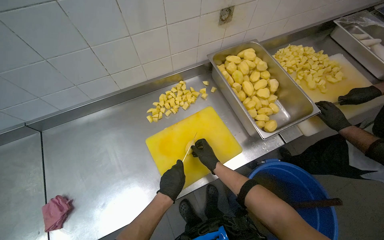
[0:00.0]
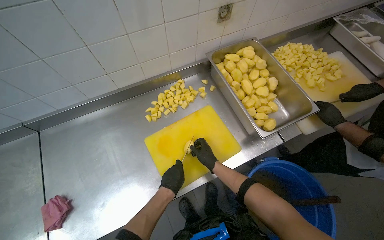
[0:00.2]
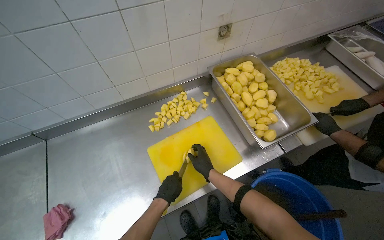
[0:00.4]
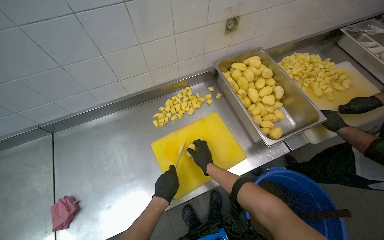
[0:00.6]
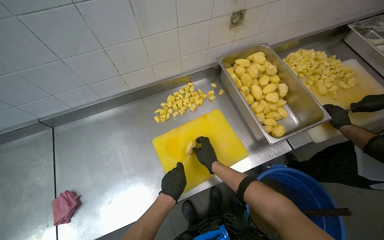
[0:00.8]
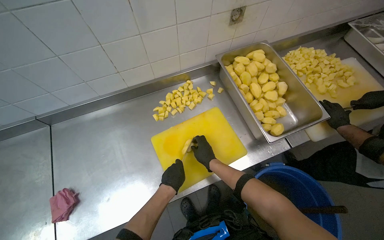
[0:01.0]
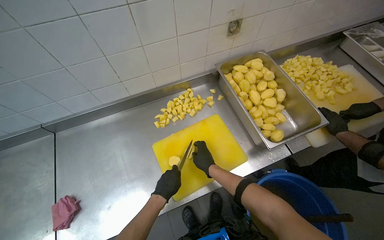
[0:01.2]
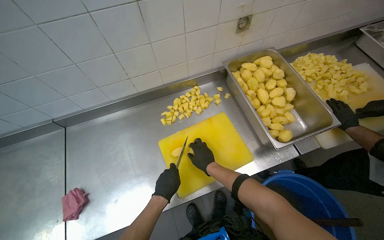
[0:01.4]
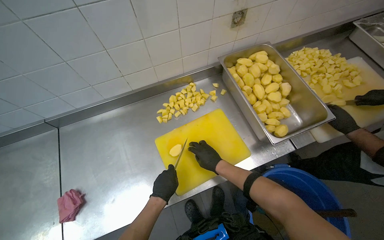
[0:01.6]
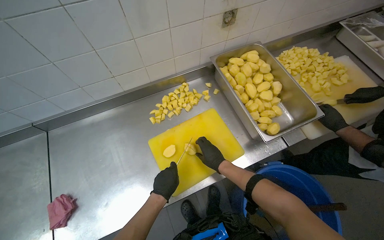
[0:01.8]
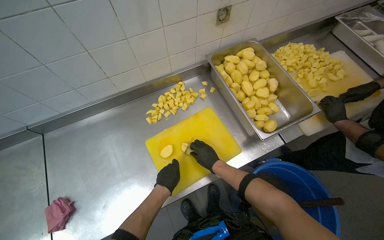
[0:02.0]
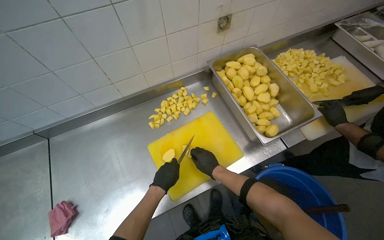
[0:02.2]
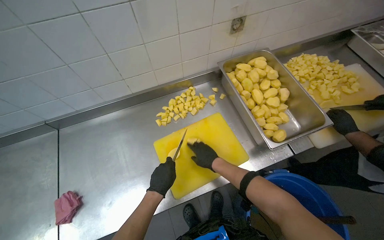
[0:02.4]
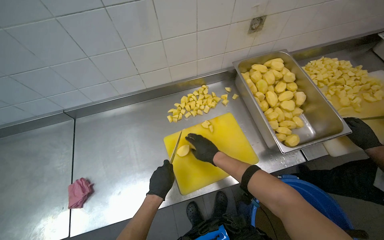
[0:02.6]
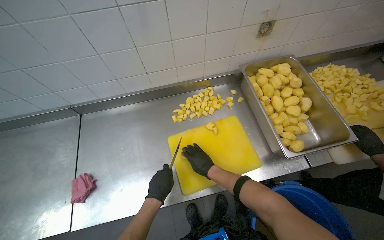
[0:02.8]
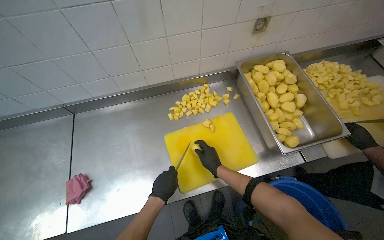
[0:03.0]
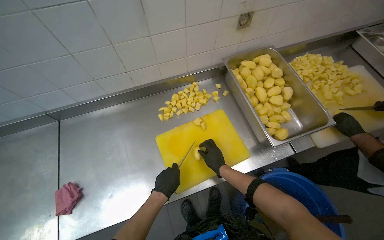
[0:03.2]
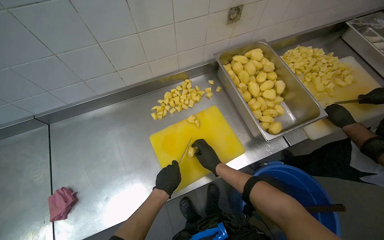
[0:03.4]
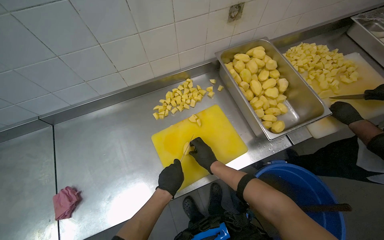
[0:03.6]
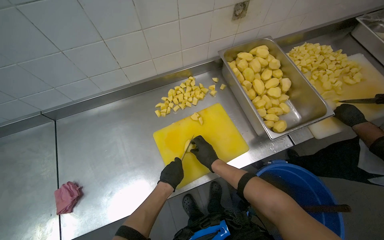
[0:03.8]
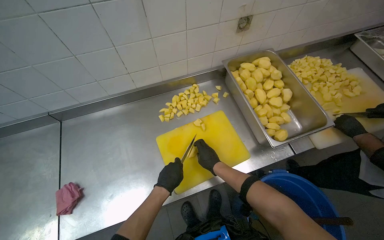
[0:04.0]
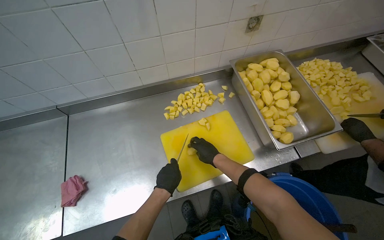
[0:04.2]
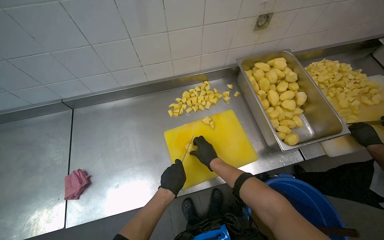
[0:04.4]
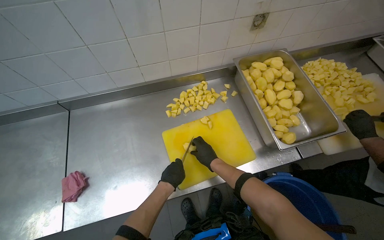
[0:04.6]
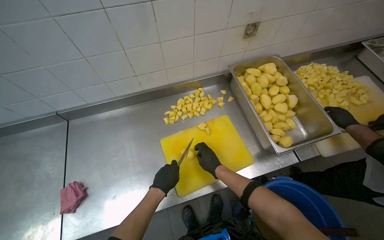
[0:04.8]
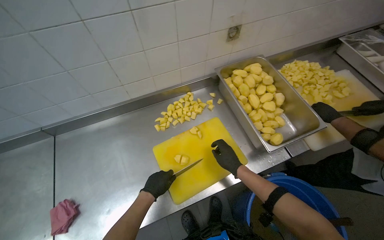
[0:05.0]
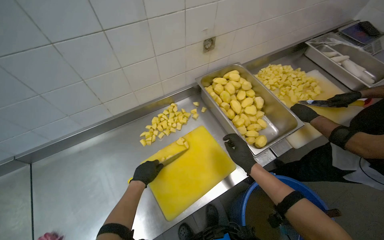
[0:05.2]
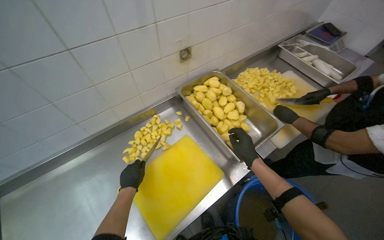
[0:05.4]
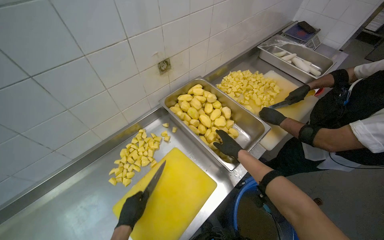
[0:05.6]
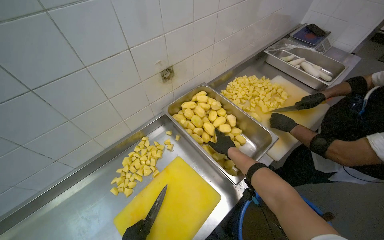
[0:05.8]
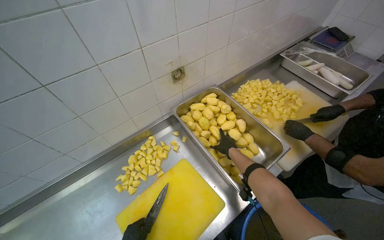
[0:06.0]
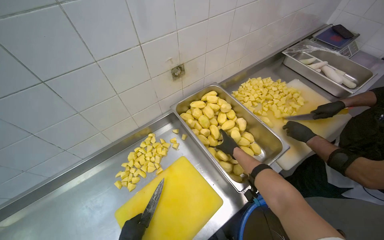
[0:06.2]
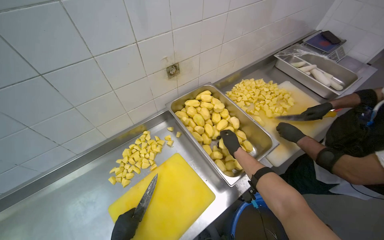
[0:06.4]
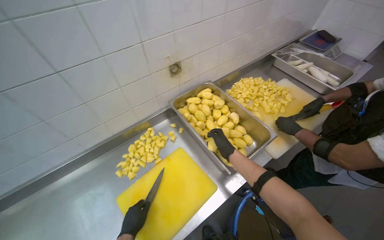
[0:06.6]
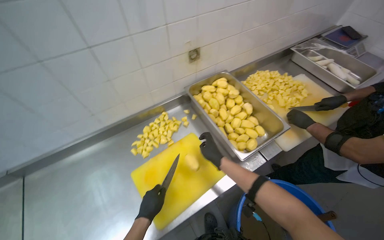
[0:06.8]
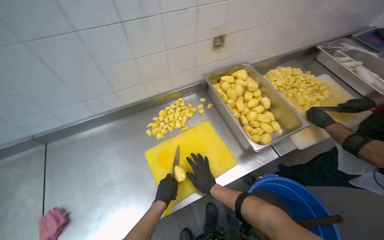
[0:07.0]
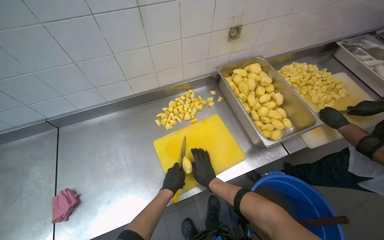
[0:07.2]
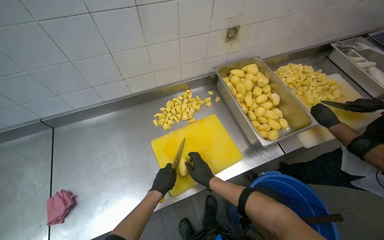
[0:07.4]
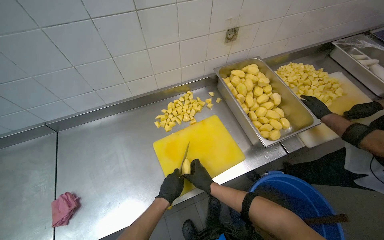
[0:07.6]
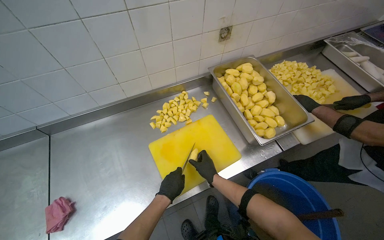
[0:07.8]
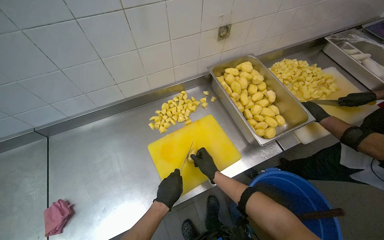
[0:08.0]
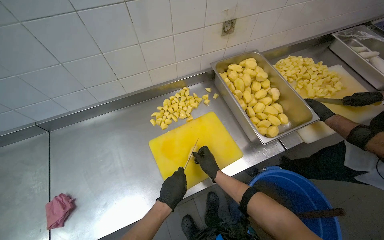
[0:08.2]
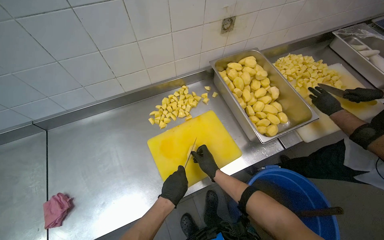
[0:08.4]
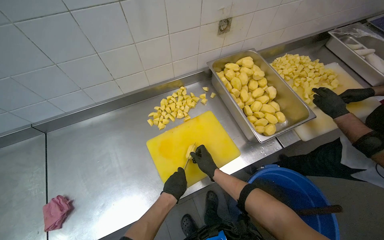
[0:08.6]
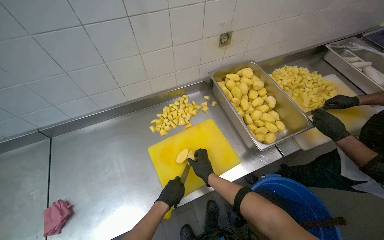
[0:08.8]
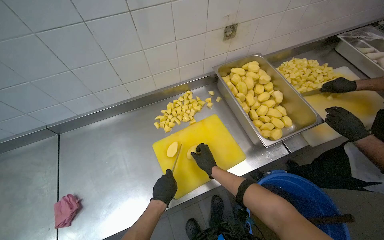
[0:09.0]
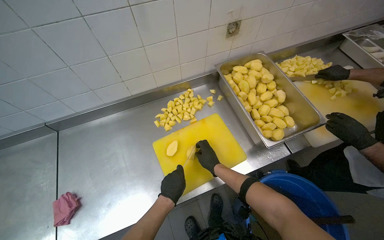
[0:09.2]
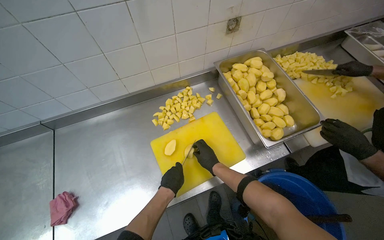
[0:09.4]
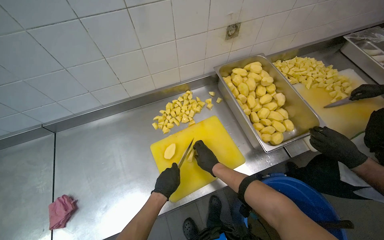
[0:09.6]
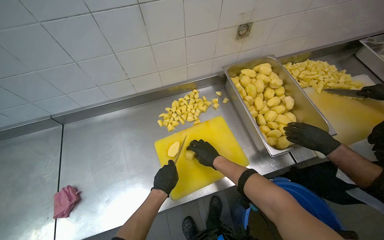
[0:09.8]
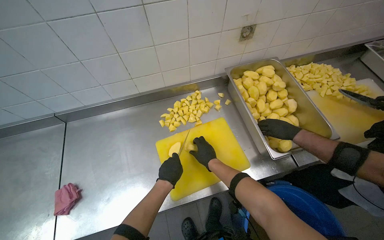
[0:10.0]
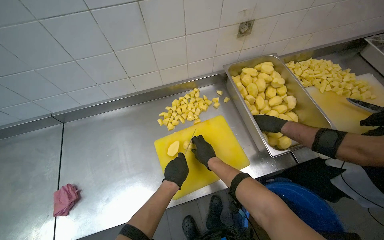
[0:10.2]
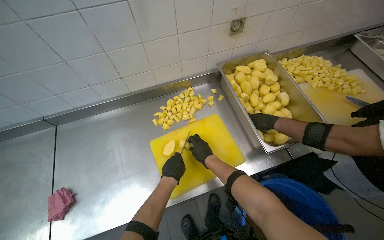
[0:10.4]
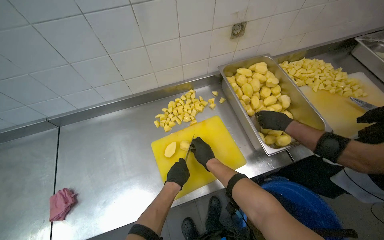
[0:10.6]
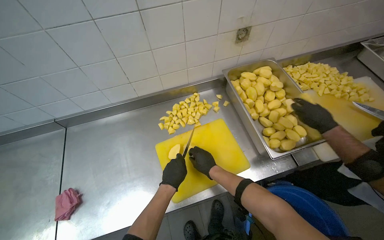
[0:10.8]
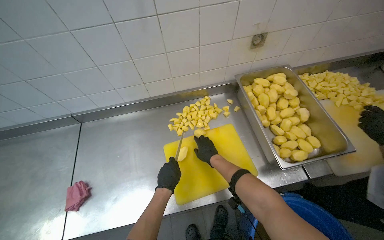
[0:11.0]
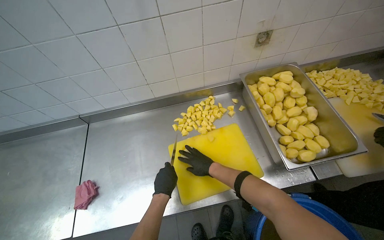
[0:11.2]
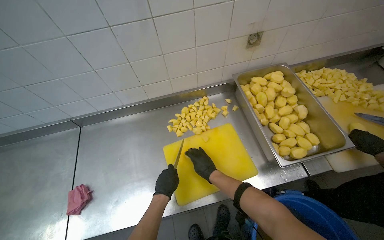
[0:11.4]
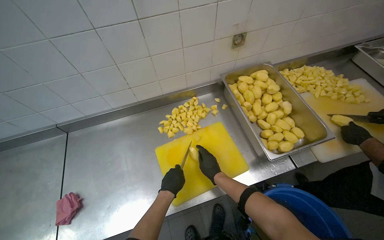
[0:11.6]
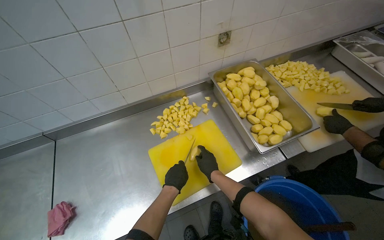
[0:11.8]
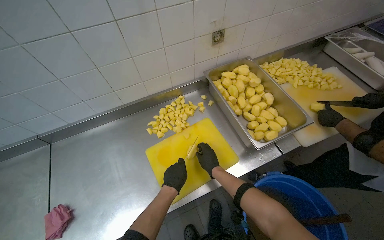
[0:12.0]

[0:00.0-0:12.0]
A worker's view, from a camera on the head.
Job: preparing food.
The whole recording: Cutting potatoes into pieces. The worker cuts peeled potatoes into small pieces on a yellow cutting board.
1.6 to 4.4 s: The hands make small movements and keep their place.
4.4 to 6.0 s: The right hand goes roughly 35 cm to the right and farther from the camera.
6.0 to 7.6 s: The right hand shifts some 40 cm down the picture, to the left and nearer to the camera.
7.6 to 9.0 s: The hands work in one place, with small movements.
9.0 to 12.0 s: The hands stay close to where they were, moving slightly.

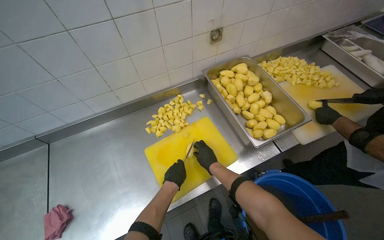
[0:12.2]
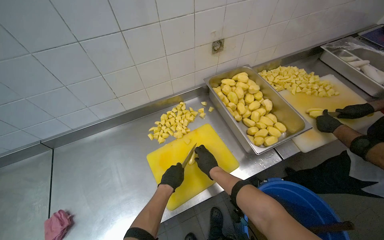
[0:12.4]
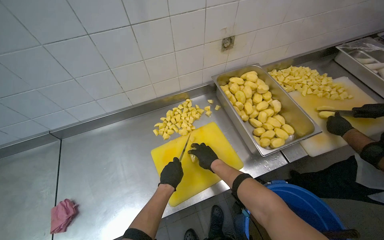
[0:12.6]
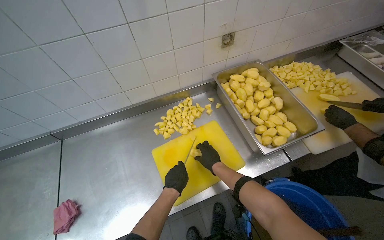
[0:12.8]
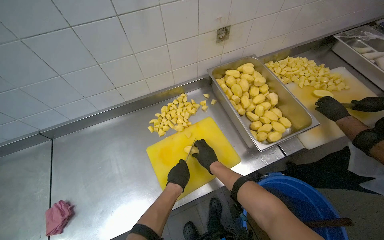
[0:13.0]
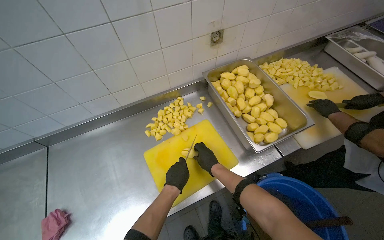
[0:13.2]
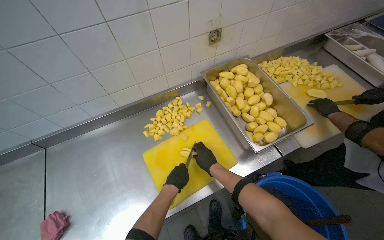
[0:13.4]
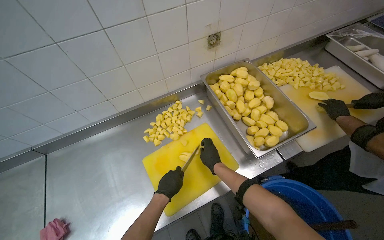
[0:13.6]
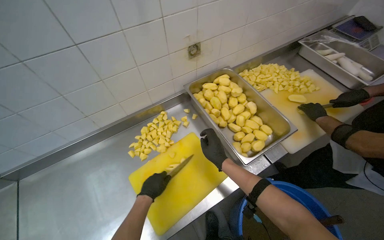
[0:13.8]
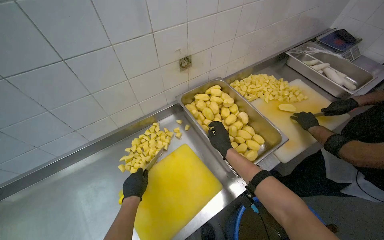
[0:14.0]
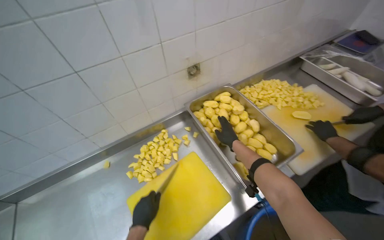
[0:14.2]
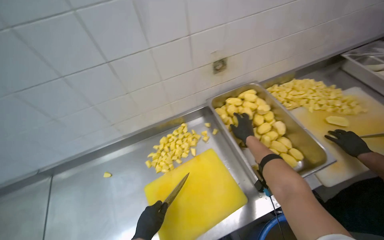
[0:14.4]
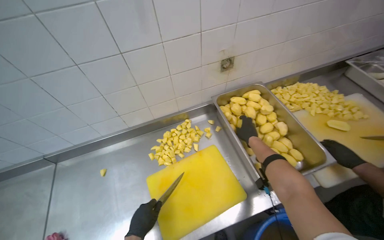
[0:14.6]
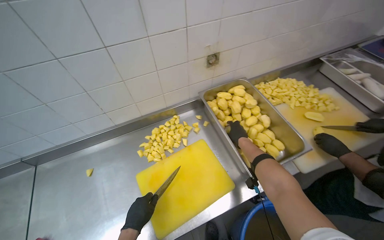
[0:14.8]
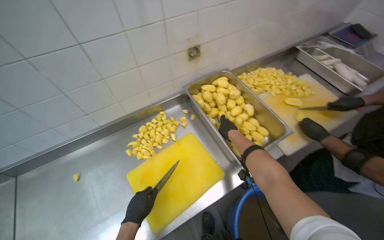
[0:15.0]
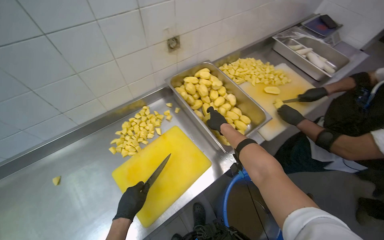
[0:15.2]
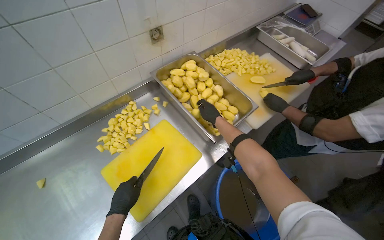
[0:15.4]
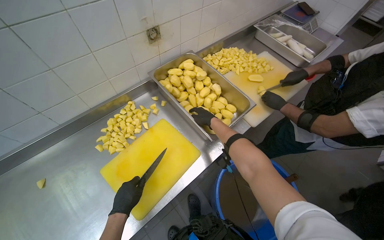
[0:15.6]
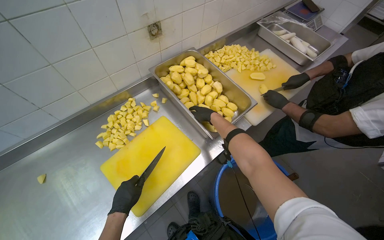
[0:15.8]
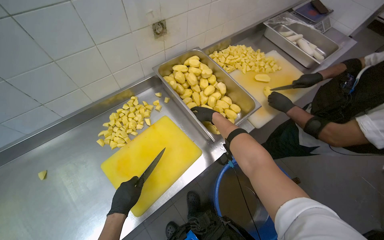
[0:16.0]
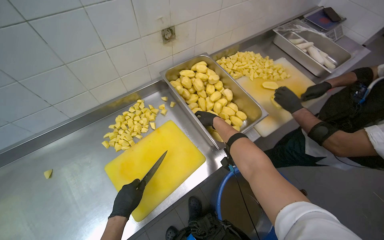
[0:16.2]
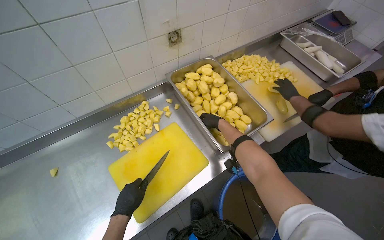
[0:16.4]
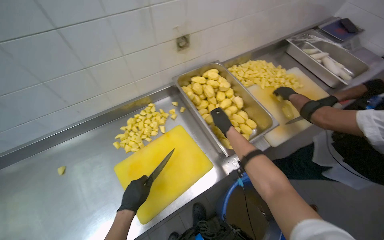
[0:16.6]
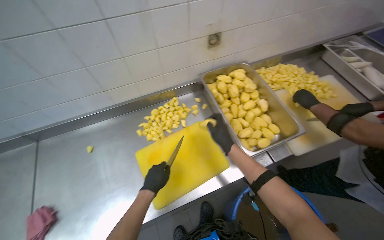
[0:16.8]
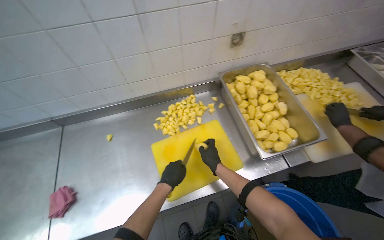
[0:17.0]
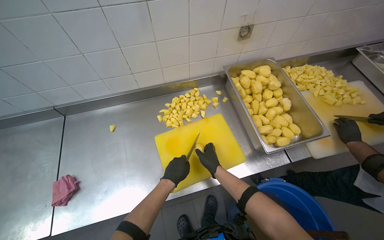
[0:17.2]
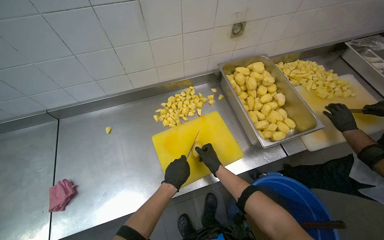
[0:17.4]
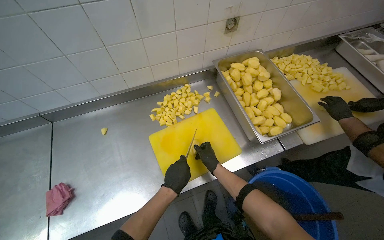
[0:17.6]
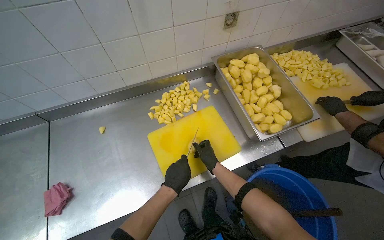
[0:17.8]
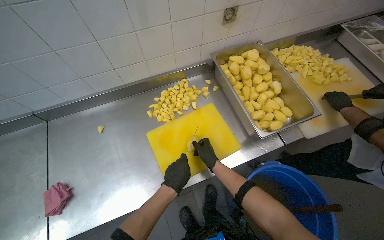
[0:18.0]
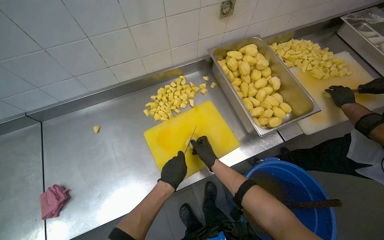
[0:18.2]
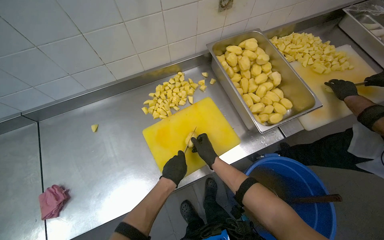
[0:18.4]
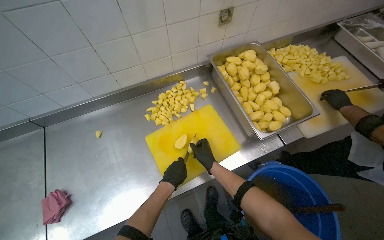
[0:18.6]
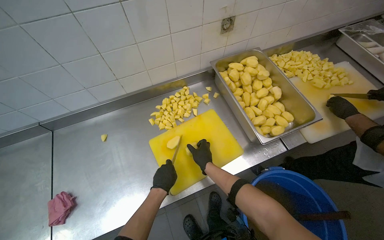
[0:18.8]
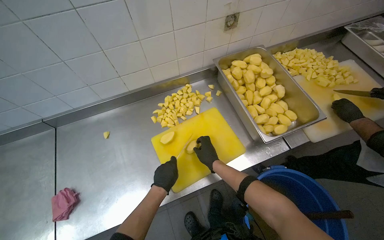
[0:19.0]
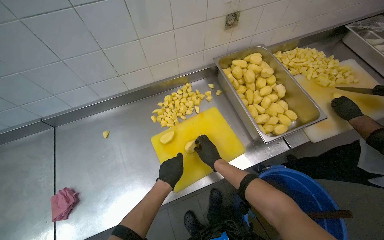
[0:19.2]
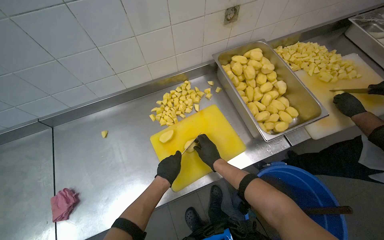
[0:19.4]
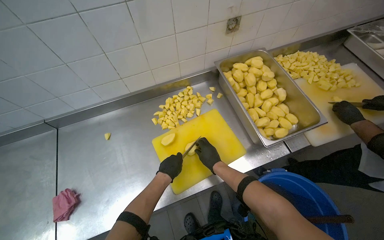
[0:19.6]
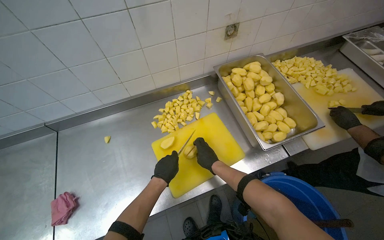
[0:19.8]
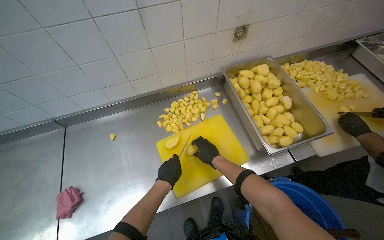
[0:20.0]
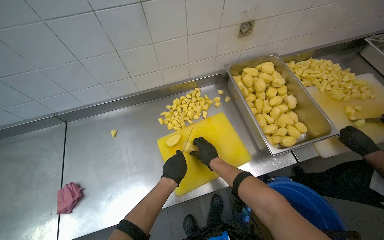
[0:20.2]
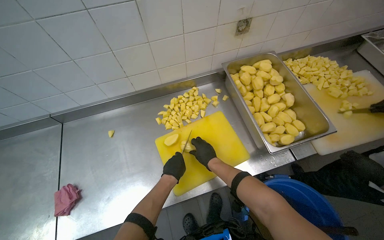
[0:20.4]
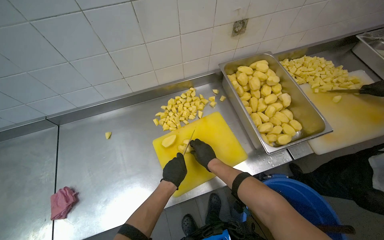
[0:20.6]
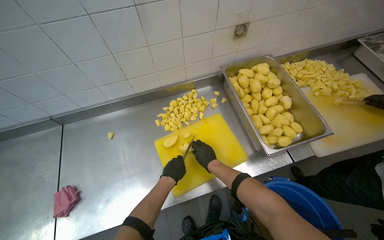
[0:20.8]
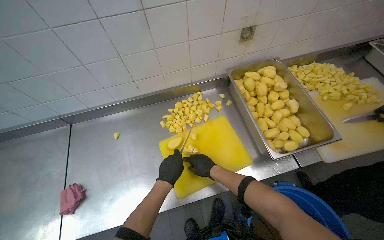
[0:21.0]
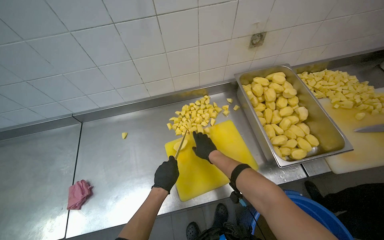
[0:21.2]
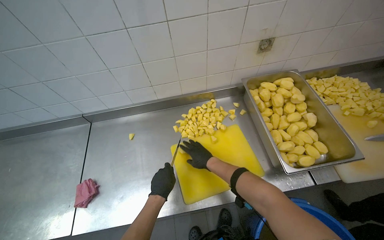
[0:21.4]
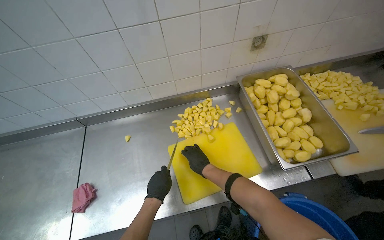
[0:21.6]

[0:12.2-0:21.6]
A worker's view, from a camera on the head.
Job: preparing food.
The whole recording: Cutting potatoes into pieces. The worker cuts peeled potatoes into small pieces on a yellow cutting board.
15.4 to 17.0 s: The wearer's head swings approximately 25 degrees to the left. The right hand is displaced down the picture by about 15 cm.
20.0 to 21.6 s: The right hand goes roughly 10 cm to the left.
